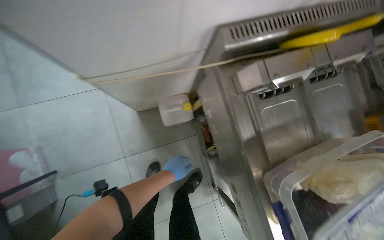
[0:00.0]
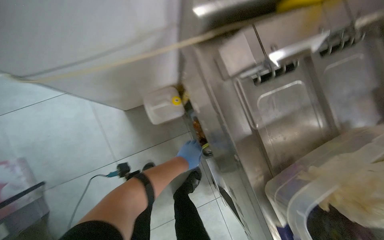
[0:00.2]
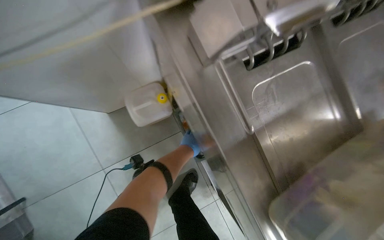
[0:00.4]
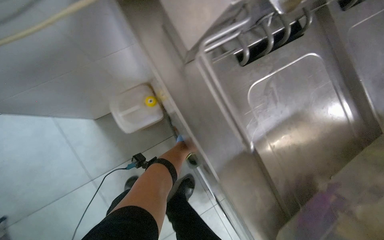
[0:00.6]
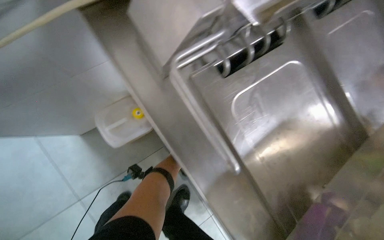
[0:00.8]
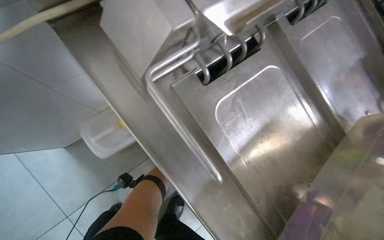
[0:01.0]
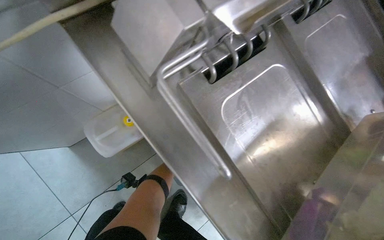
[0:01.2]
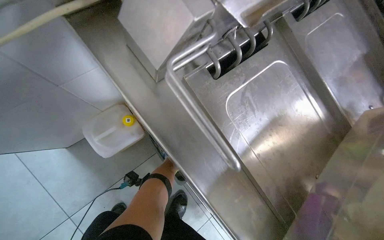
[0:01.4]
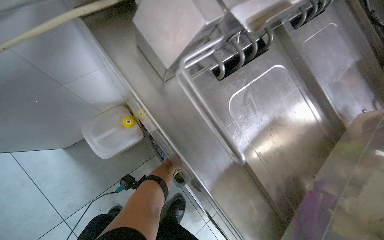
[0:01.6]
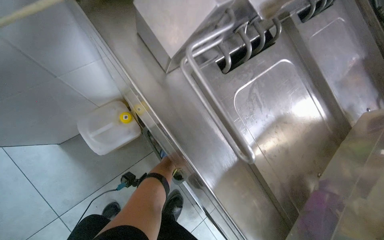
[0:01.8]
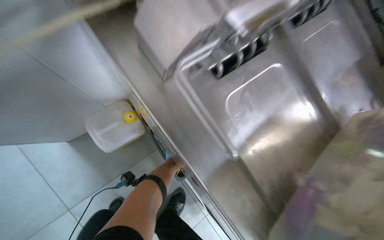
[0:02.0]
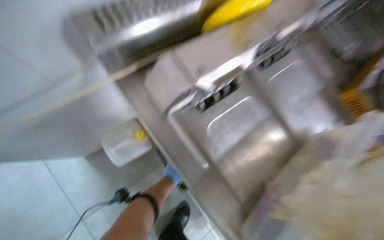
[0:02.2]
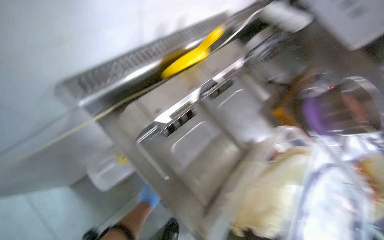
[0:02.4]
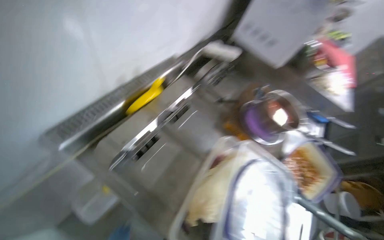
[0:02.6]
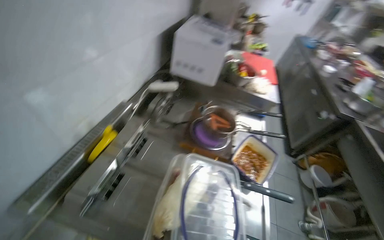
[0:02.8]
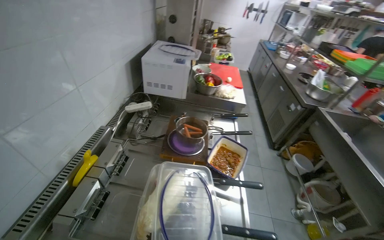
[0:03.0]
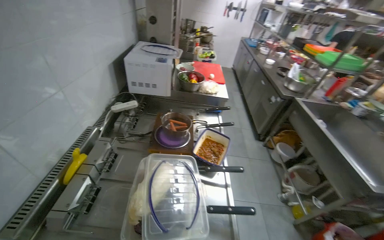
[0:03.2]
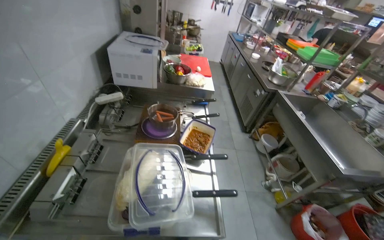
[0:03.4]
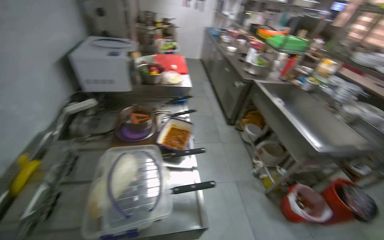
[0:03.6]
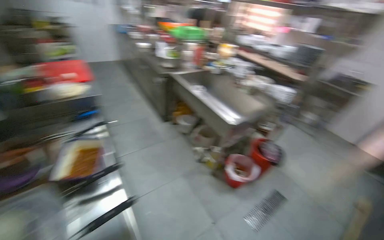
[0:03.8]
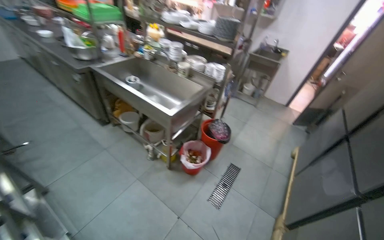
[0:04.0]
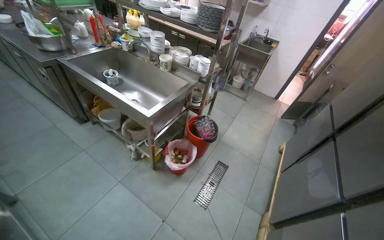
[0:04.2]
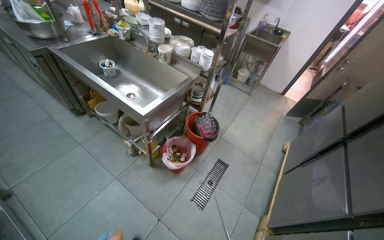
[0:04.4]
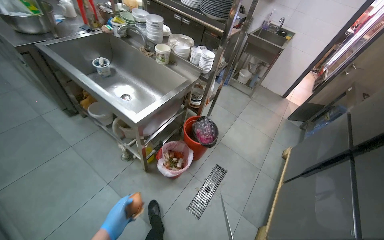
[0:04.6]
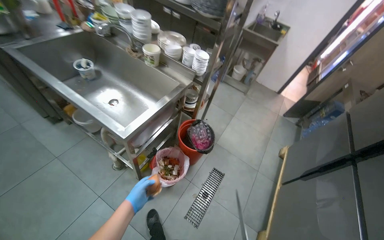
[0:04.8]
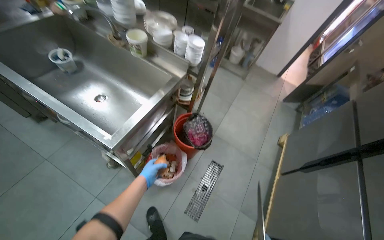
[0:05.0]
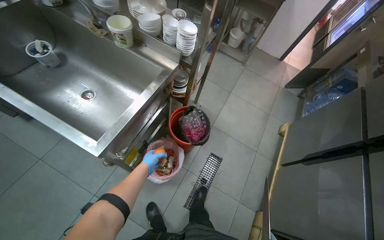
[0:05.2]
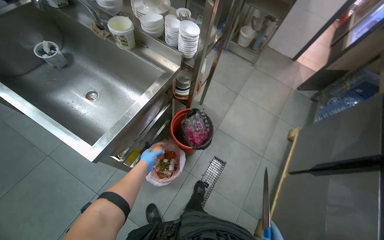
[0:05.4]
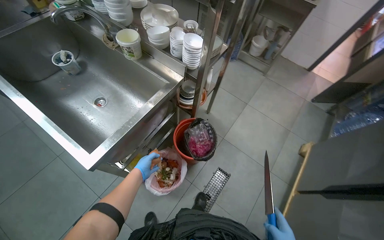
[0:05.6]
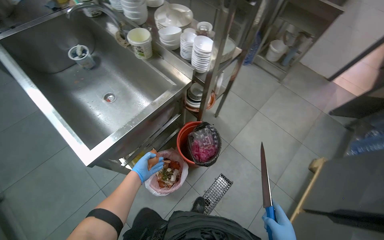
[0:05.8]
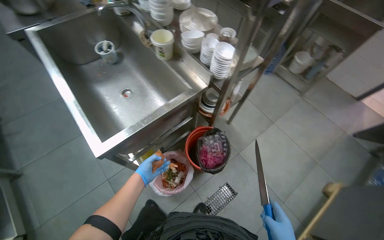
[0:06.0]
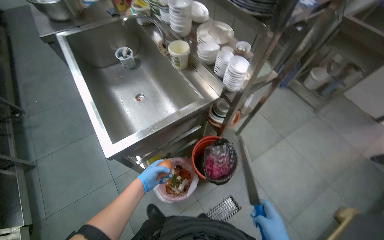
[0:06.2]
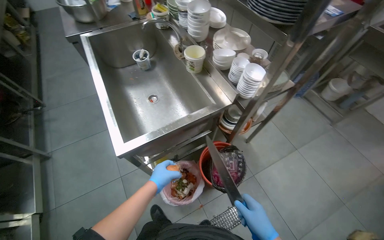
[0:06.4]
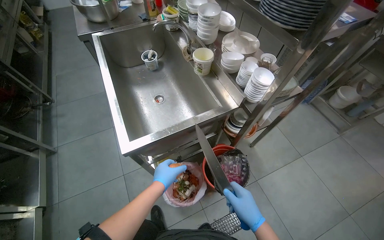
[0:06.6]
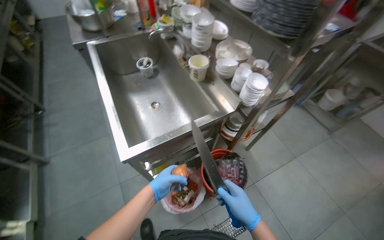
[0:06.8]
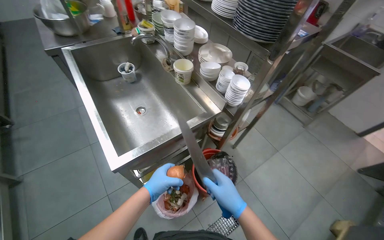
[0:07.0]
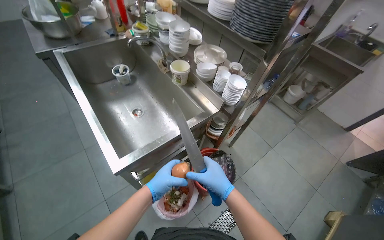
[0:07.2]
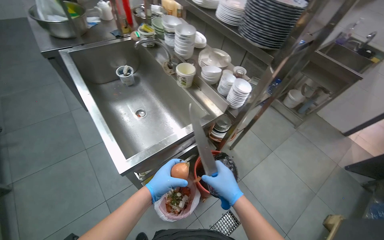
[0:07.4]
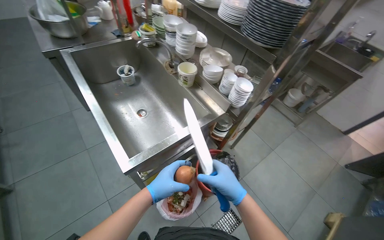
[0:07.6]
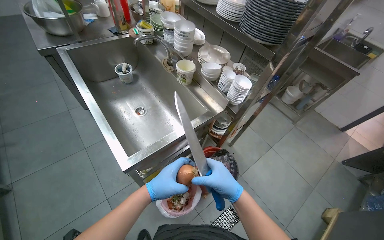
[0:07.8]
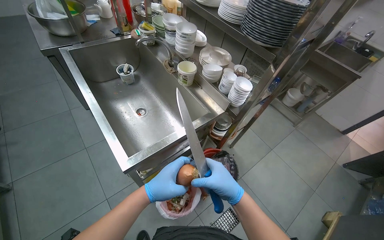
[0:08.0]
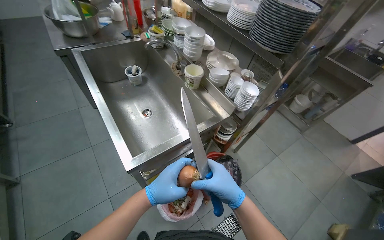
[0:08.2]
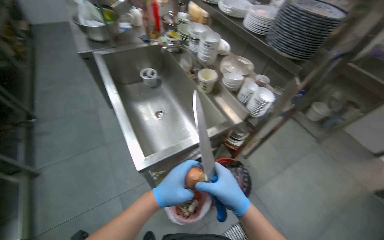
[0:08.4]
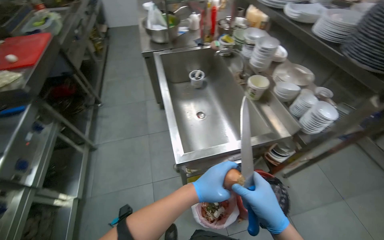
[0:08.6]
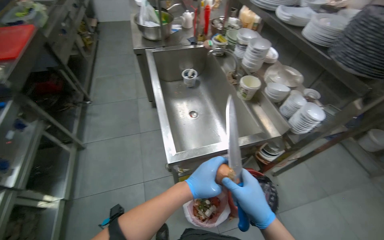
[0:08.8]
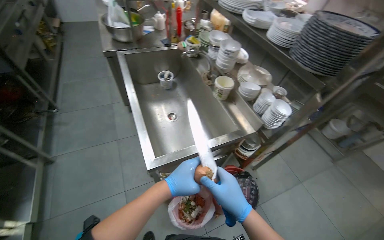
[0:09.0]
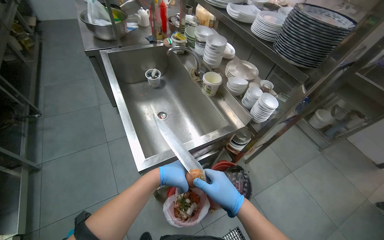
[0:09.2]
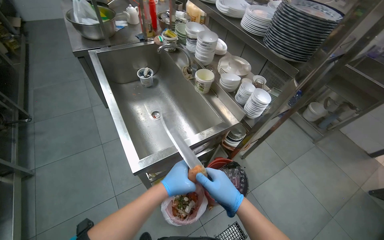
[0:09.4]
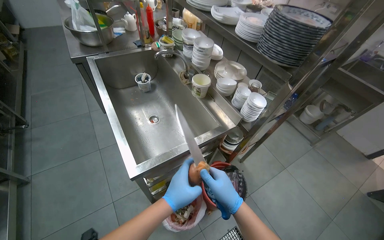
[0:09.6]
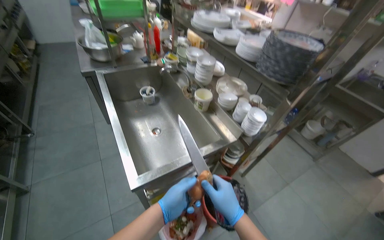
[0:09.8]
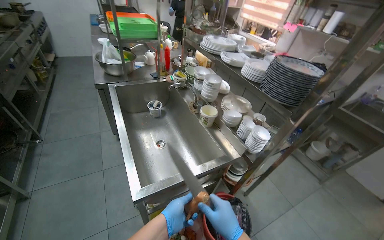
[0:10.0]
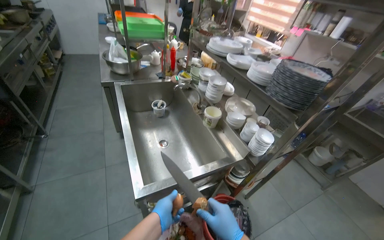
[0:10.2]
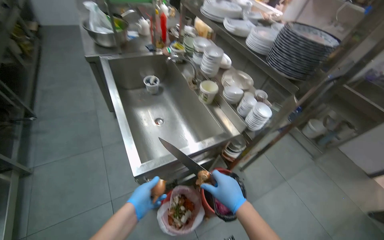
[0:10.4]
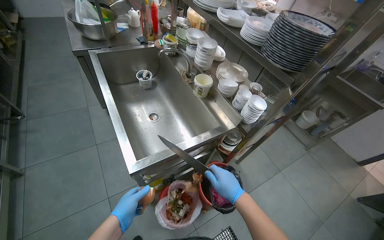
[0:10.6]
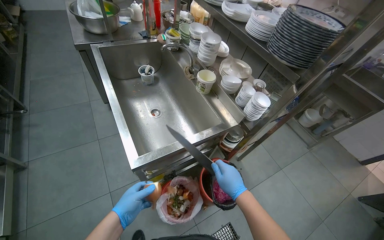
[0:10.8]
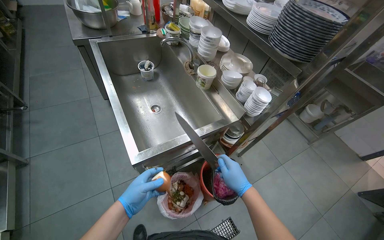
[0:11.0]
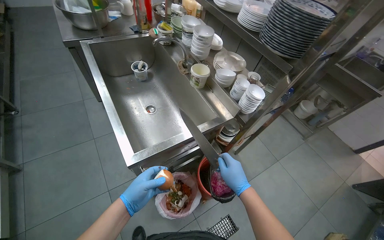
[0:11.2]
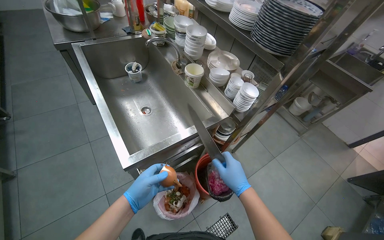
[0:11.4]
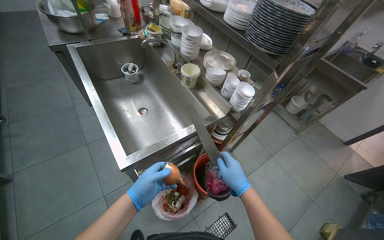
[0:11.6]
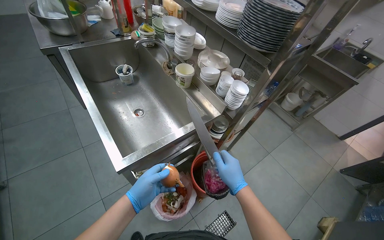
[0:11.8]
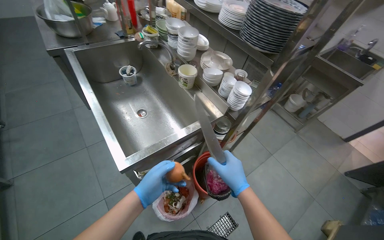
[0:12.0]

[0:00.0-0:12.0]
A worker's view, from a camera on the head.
Job: cooking food.
The whole recording: Preparing onions. The worker takes the onion from below and prepares it.
0:00.0 to 0:01.6: The left hand goes roughly 50 cm farther from the camera.
0:01.6 to 0:03.0: The camera travels some 70 cm. The head rotates roughly 45 degrees to the right. The camera pitches upward, by some 30 degrees.
0:03.0 to 0:04.4: The camera is carried roughly 90 cm. The head rotates about 65 degrees to the right. The camera pitches downward, by roughly 15 degrees.
0:04.4 to 0:06.0: The head travels roughly 70 cm. The wearer's head swings some 20 degrees to the left. The camera pitches downward, by approximately 15 degrees.
0:06.0 to 0:07.6: The left hand shifts roughly 20 cm nearer to the camera.
0:09.0 to 0:10.4: The hands are busy where they are.
0:10.4 to 0:12.0: The hands make small movements and keep their place.

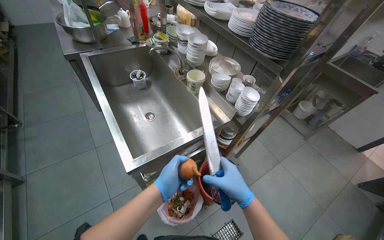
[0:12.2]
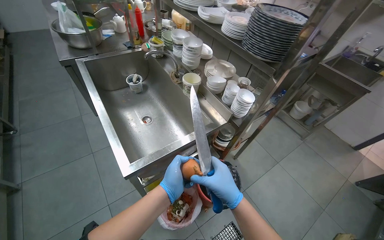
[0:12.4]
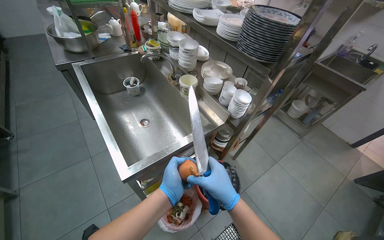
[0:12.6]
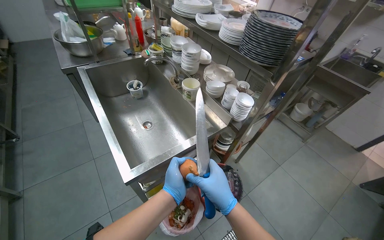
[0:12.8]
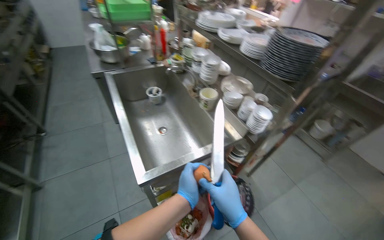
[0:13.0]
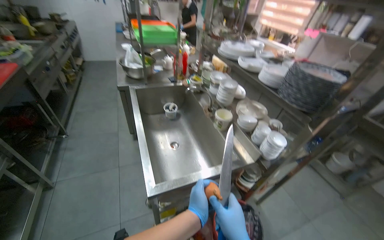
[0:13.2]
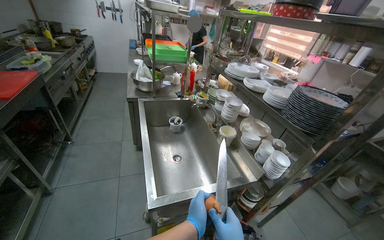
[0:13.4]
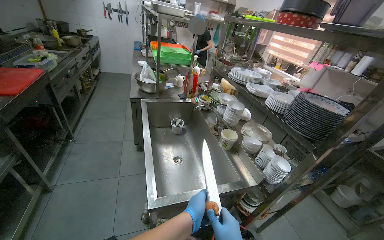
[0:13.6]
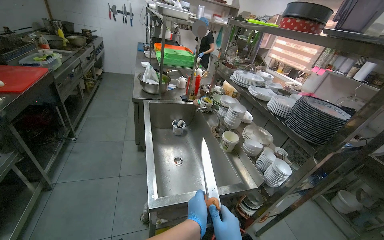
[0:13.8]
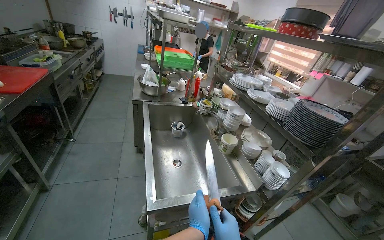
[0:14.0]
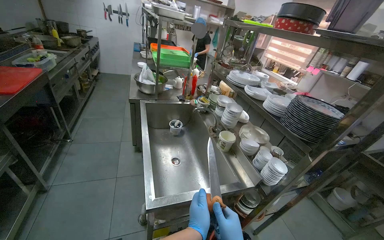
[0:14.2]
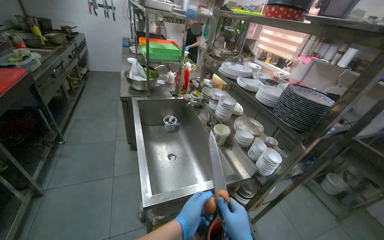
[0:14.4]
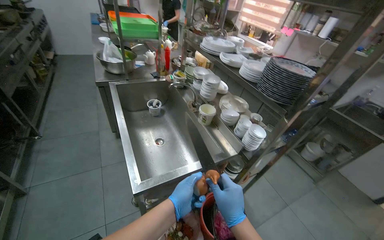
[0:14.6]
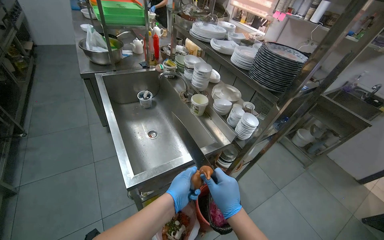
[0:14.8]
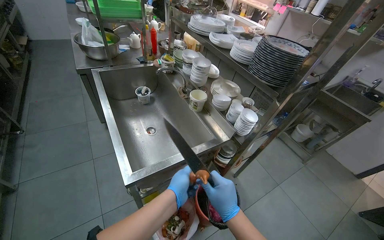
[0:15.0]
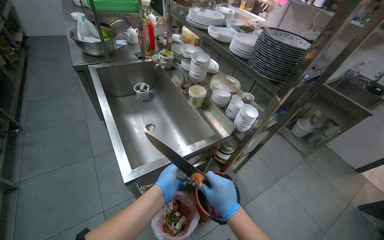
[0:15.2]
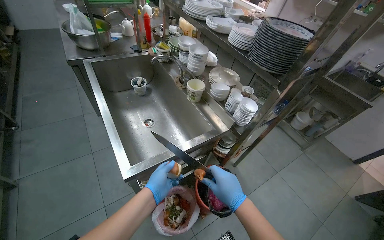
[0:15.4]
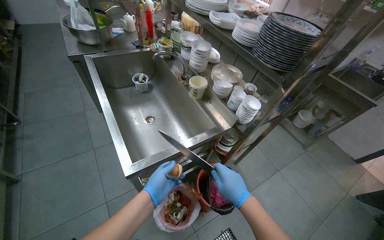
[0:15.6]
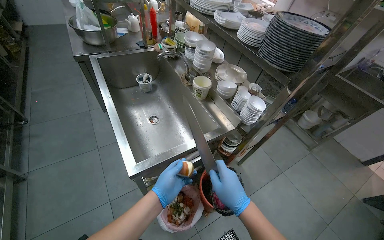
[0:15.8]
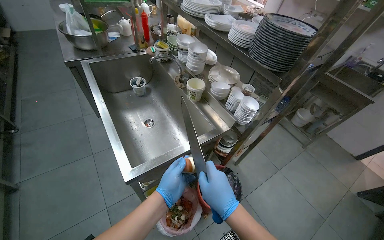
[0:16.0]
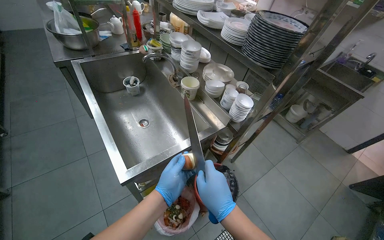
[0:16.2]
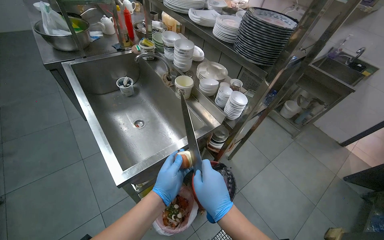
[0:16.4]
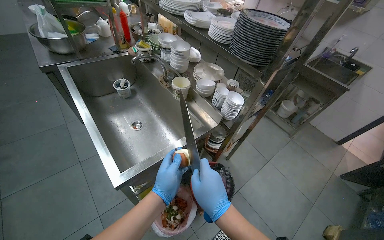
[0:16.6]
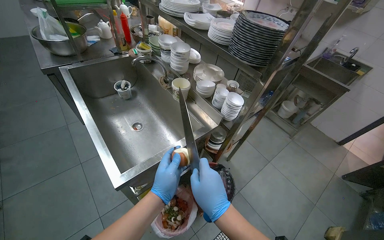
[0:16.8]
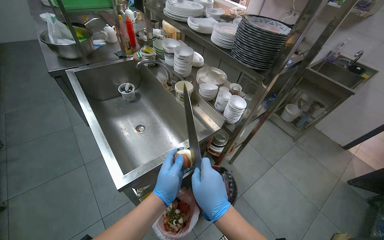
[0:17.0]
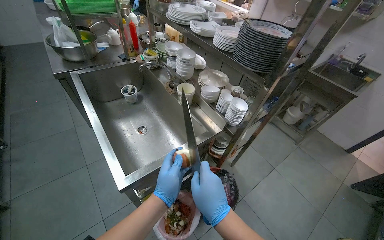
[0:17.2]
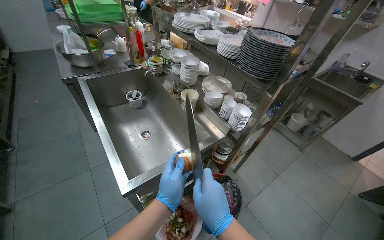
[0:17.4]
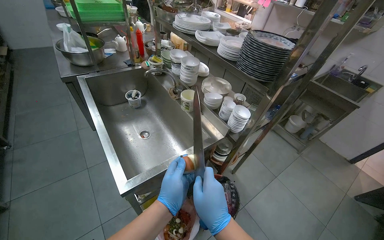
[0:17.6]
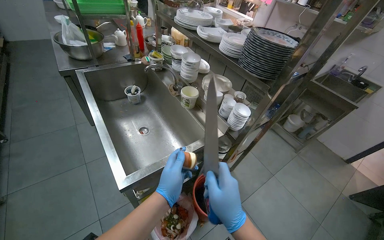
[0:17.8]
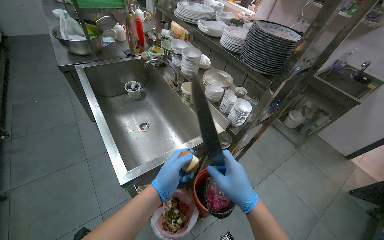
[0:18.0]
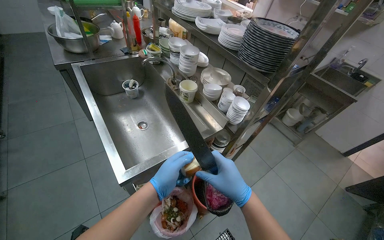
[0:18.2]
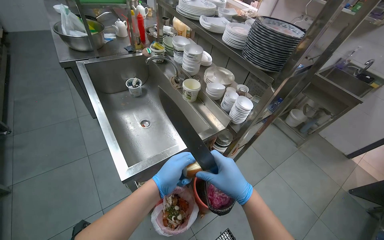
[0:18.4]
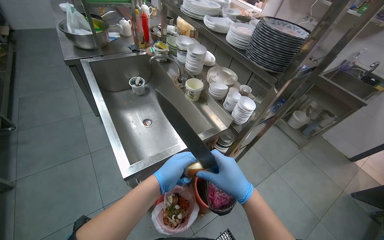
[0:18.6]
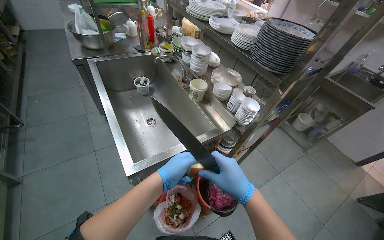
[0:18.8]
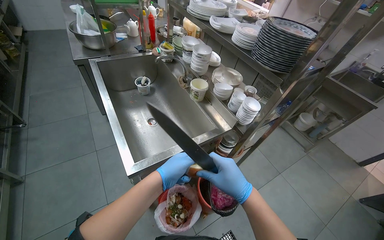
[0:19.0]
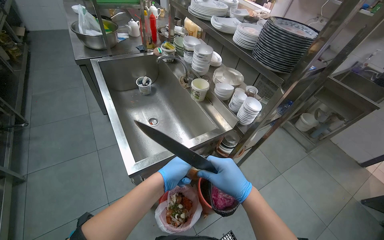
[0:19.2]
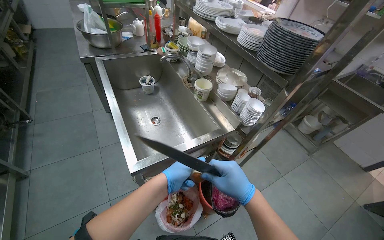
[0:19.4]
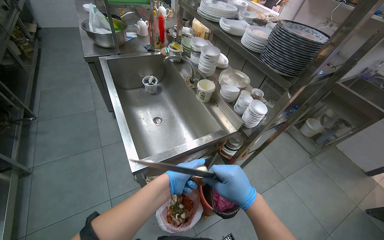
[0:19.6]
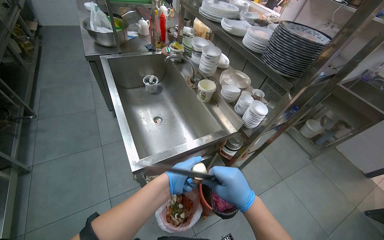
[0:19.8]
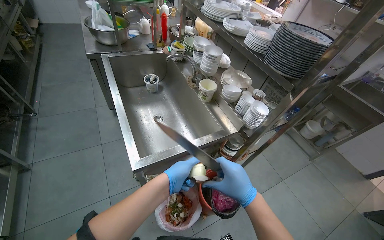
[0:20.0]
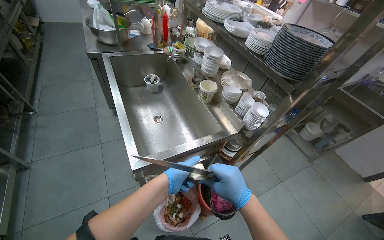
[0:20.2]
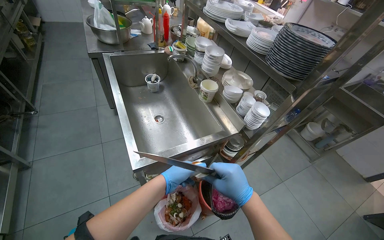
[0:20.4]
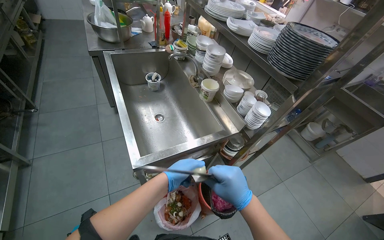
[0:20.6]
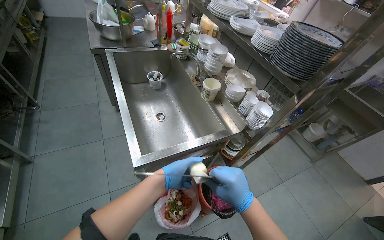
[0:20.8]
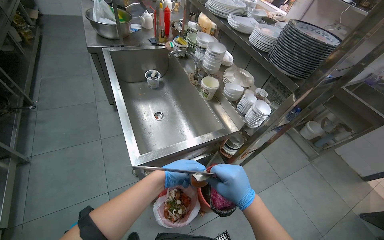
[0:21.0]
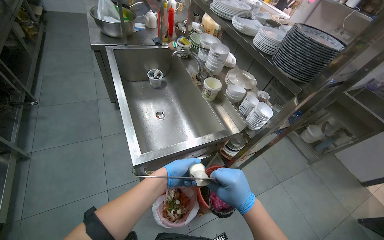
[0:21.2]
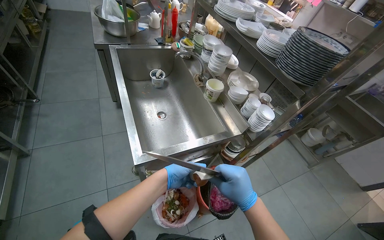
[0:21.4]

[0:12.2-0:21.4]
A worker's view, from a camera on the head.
Job: cooking food.
The whole recording: Preparing onions. The worker takes the onion from below and prepares it.
0:12.2 to 0:13.8: The view tilts some 20 degrees upward.
0:13.8 to 0:15.2: The view tips downward by approximately 15 degrees.
0:15.2 to 0:21.4: The hands are busy where they are.
